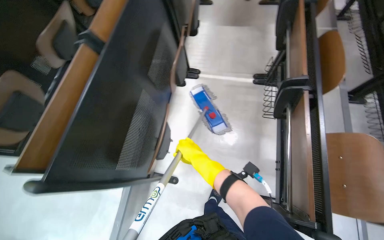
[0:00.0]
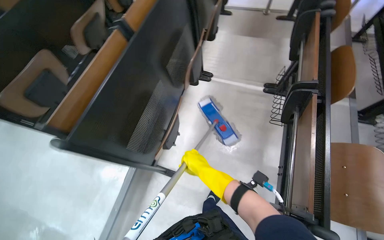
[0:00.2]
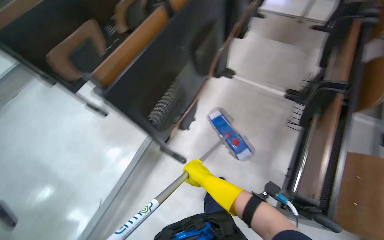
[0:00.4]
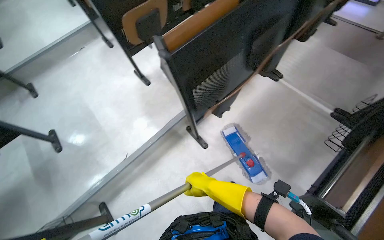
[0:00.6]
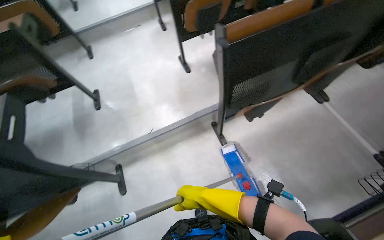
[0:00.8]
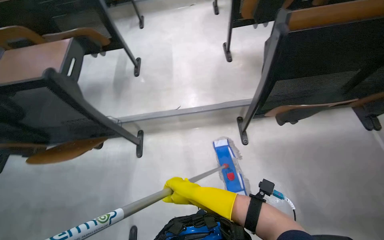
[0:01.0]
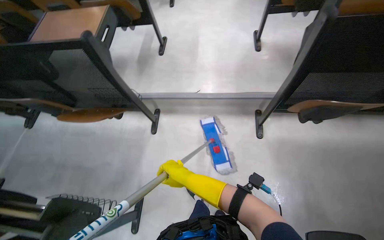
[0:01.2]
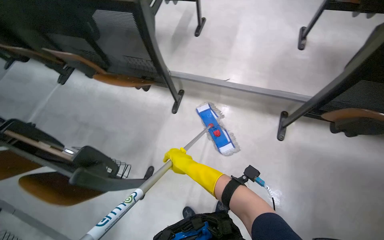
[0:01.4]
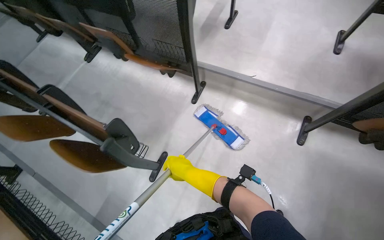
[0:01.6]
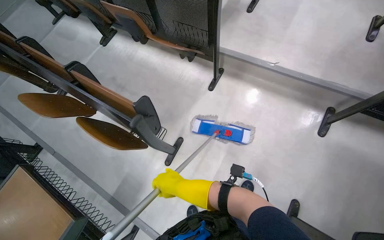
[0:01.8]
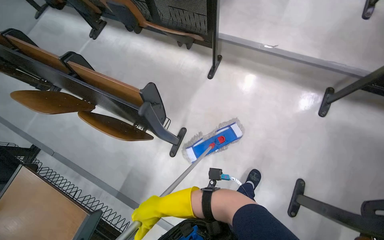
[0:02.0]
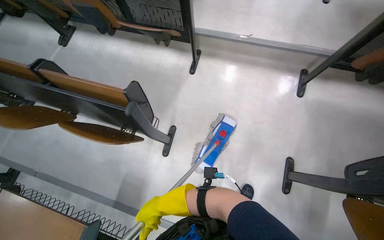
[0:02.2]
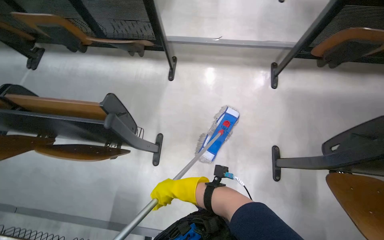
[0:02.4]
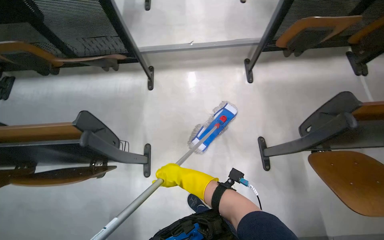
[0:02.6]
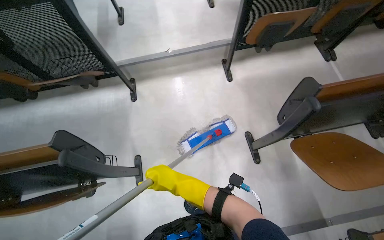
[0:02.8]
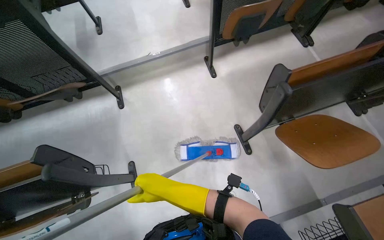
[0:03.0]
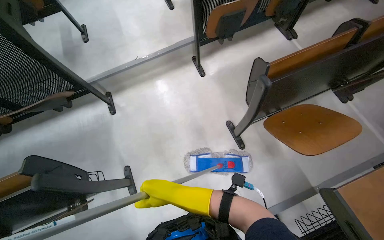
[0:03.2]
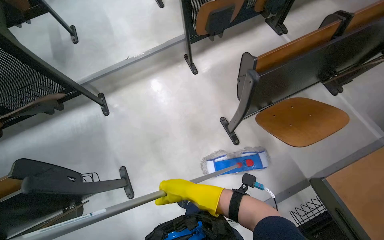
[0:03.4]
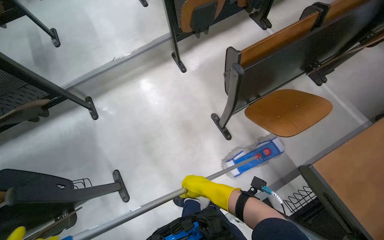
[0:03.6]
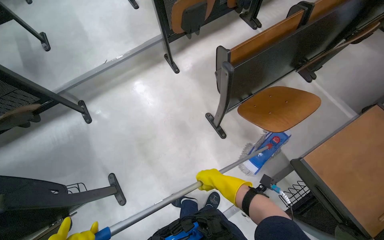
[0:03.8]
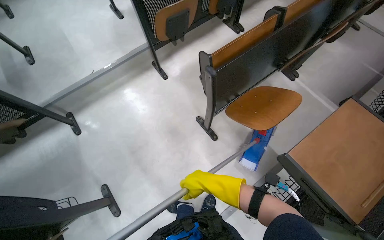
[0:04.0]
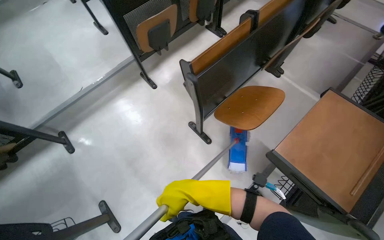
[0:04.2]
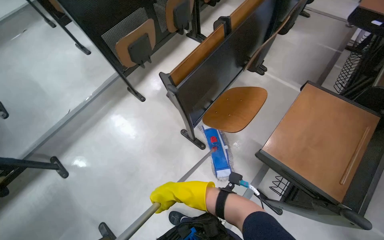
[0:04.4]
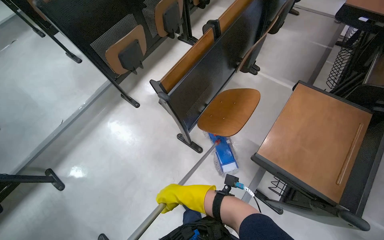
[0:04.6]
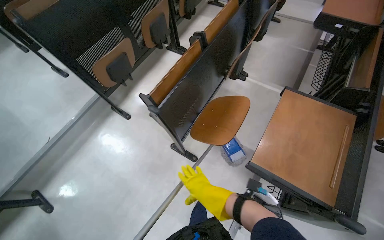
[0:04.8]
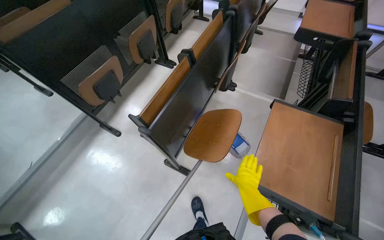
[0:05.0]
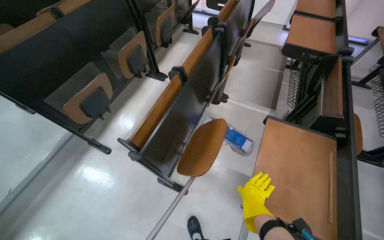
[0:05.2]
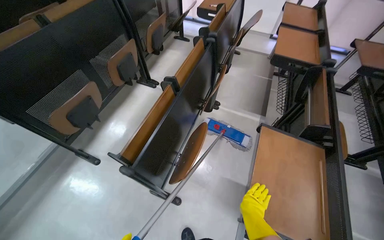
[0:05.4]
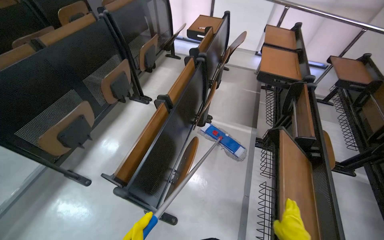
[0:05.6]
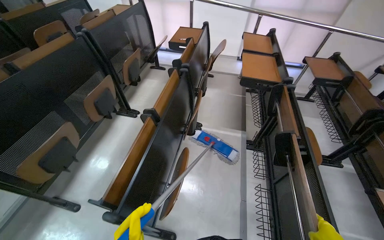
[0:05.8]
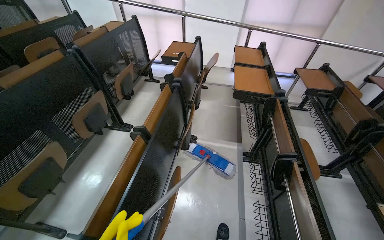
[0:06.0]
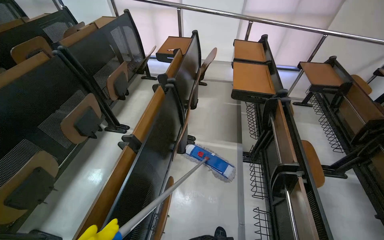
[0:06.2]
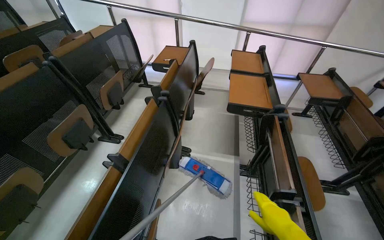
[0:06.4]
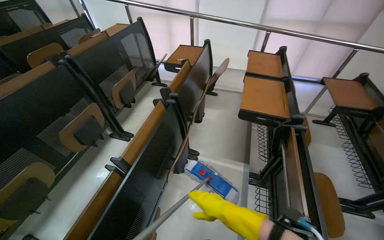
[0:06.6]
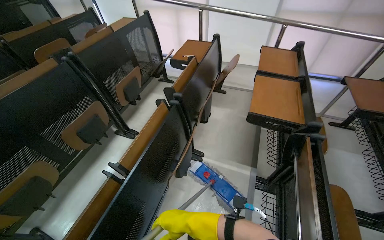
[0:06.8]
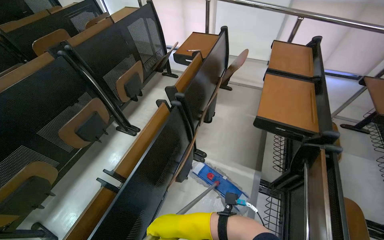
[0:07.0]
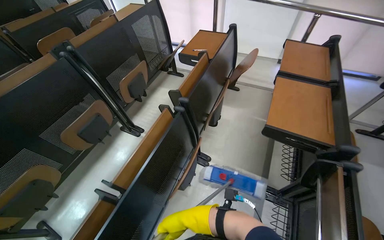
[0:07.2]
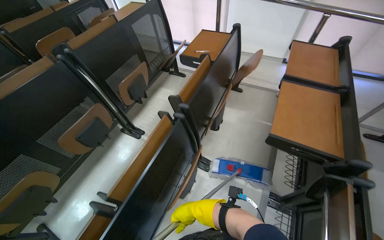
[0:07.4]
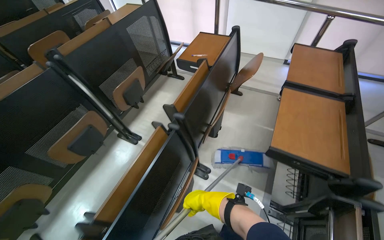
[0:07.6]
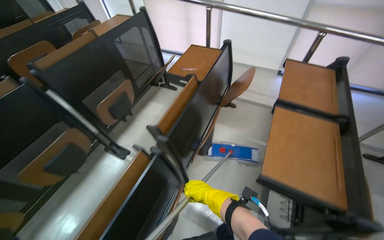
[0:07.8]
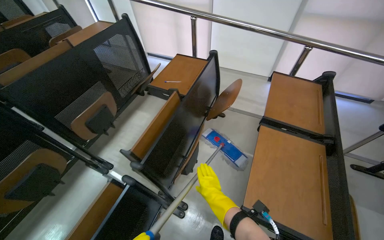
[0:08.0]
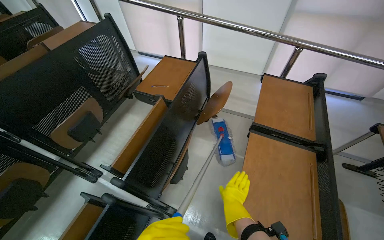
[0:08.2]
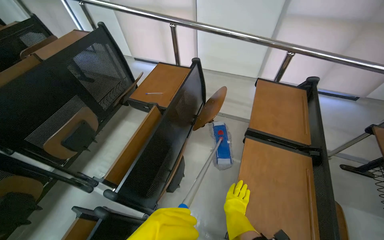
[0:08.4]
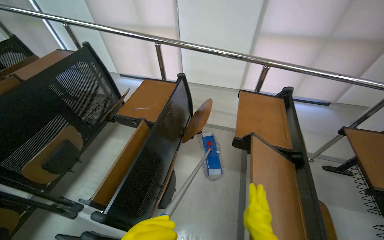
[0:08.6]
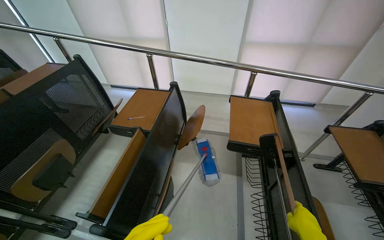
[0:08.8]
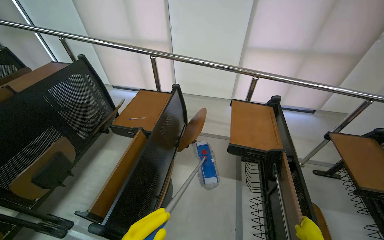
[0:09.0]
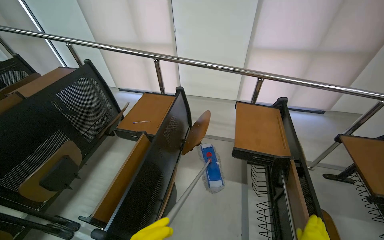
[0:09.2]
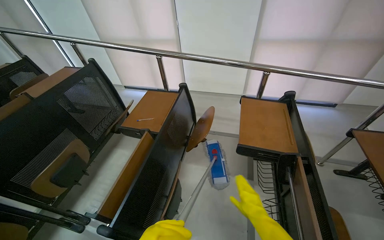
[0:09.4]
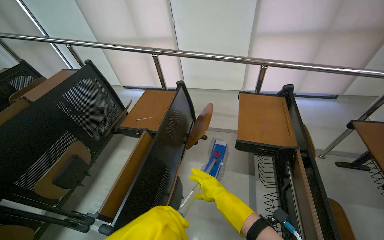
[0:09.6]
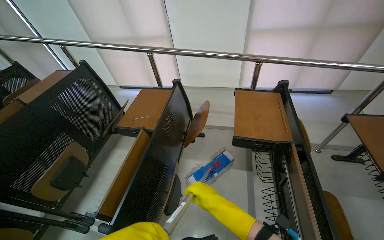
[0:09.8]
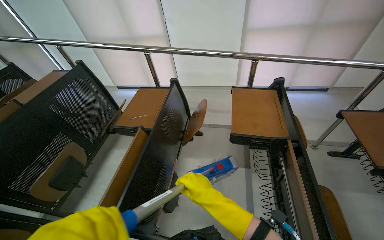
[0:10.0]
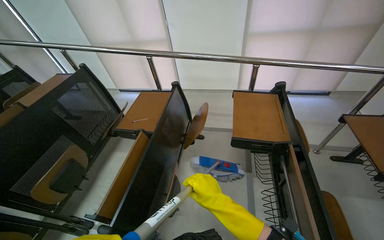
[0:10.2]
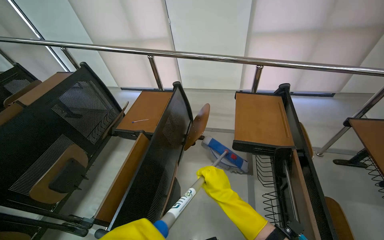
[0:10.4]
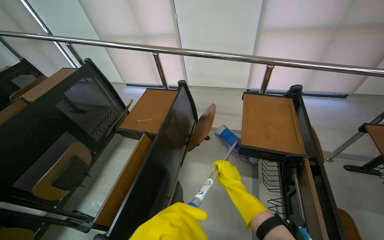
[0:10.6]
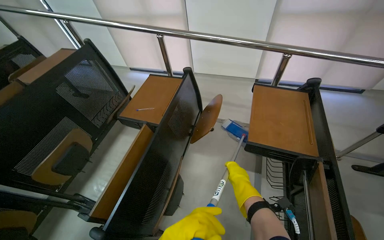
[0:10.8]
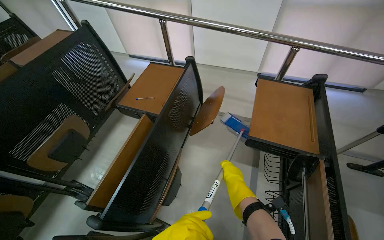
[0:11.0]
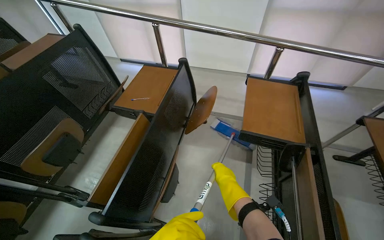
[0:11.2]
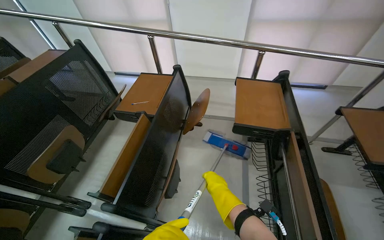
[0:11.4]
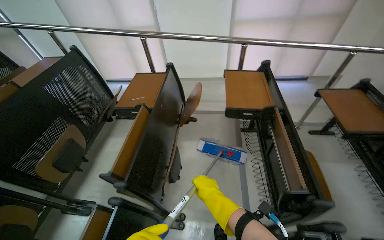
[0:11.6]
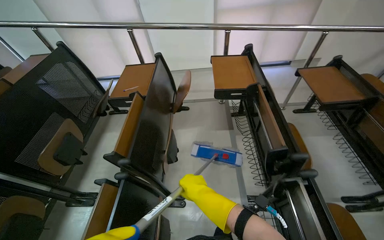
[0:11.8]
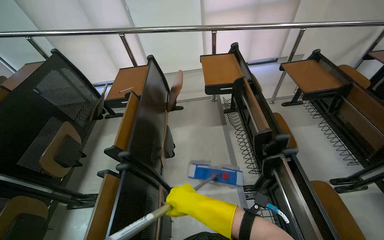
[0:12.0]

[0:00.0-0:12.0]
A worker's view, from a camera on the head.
Job: mopping floor.
The whole recording: Mopping lecture hall floor. The worker mops the floor of the lecture hall, moving the mop through the aisles between seats.
0:00.0 to 0:01.6: The wearer moves roughly 80 cm. The wearer looks some 105 degrees further to the left.
0:01.6 to 0:03.0: The head turns to the right by some 45 degrees.
0:03.0 to 0:04.4: The scene rotates counterclockwise by some 30 degrees.
0:04.4 to 0:06.0: The wearer's head swings about 30 degrees to the right. The view tilts approximately 20 degrees upward.
0:06.0 to 0:07.6: The head travels some 70 cm.
0:10.4 to 0:12.0: The head travels about 40 cm.

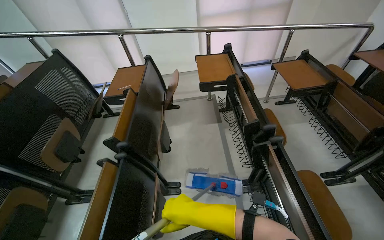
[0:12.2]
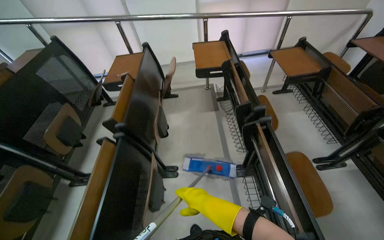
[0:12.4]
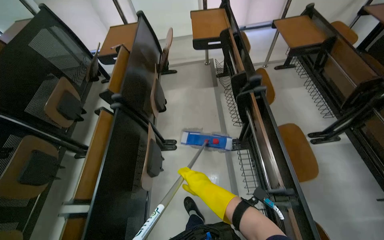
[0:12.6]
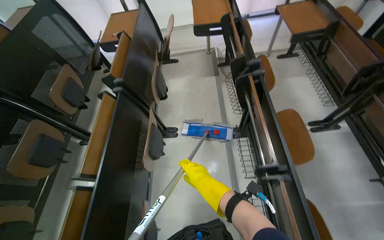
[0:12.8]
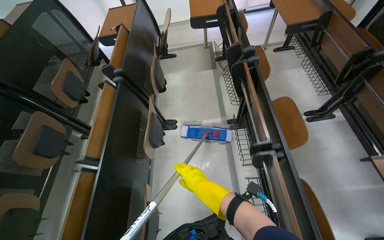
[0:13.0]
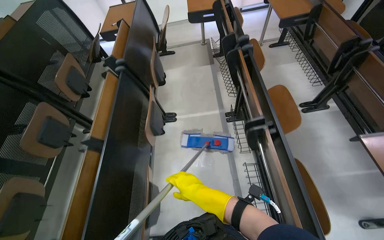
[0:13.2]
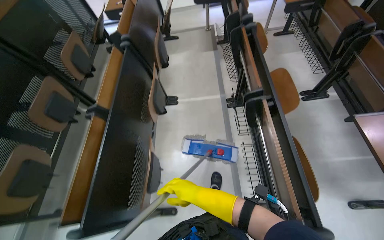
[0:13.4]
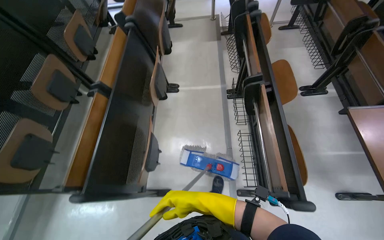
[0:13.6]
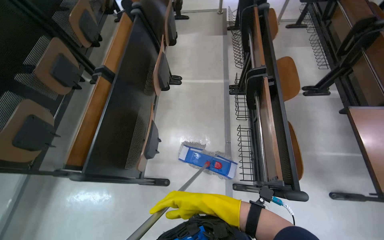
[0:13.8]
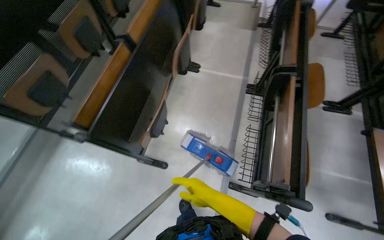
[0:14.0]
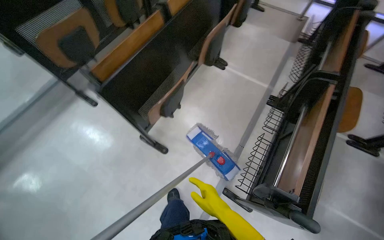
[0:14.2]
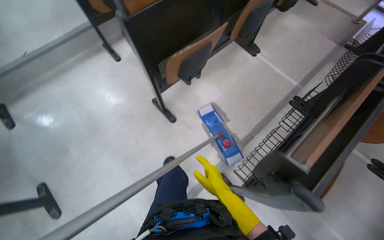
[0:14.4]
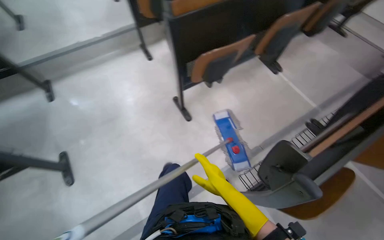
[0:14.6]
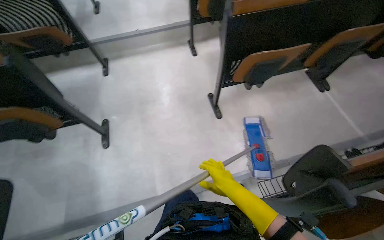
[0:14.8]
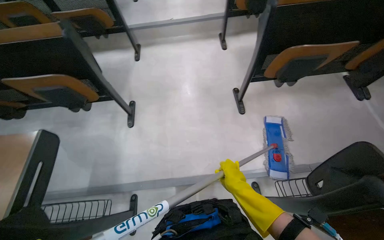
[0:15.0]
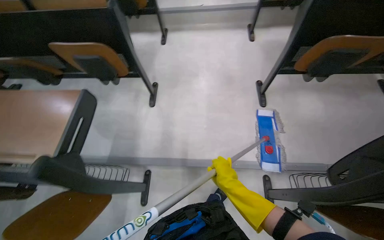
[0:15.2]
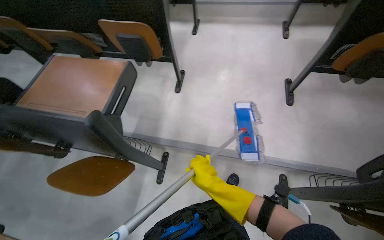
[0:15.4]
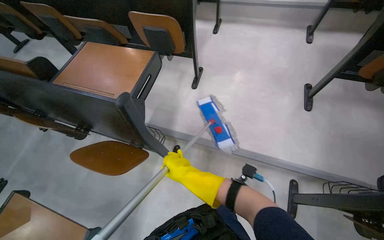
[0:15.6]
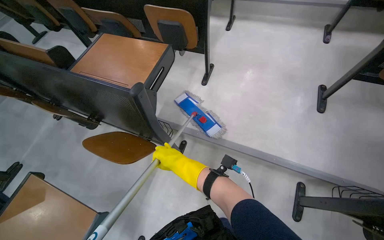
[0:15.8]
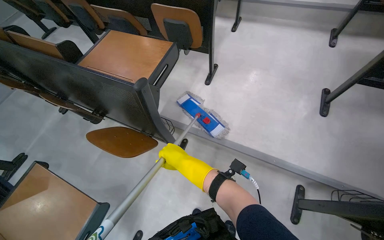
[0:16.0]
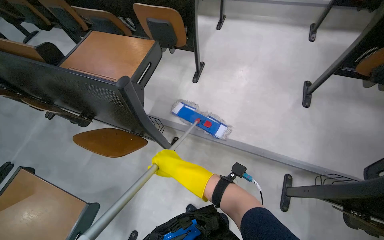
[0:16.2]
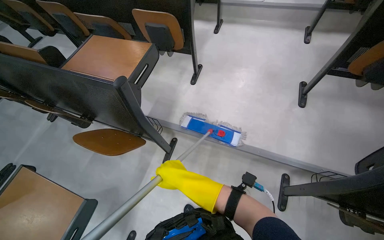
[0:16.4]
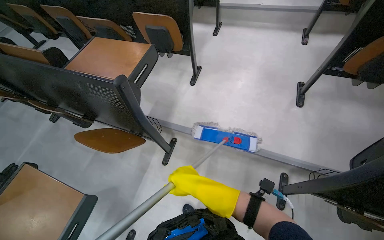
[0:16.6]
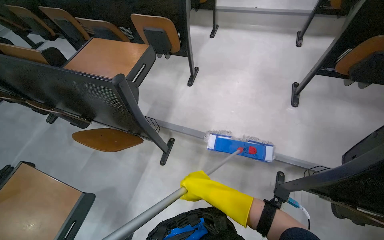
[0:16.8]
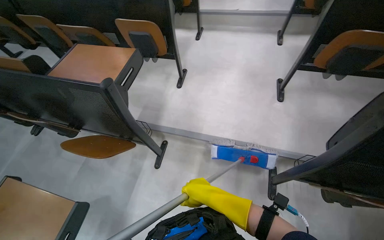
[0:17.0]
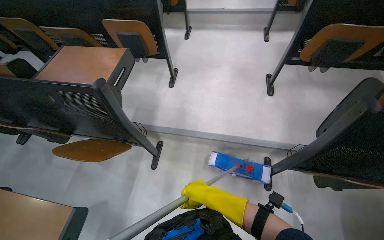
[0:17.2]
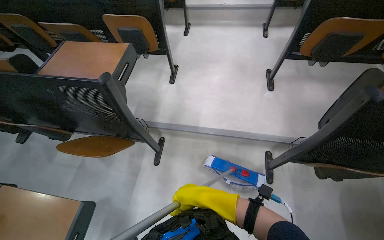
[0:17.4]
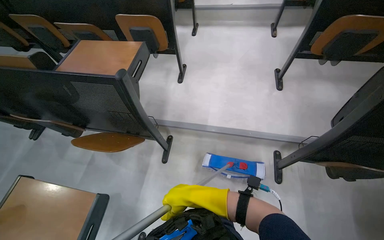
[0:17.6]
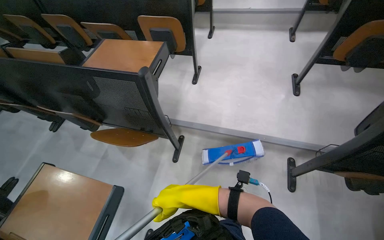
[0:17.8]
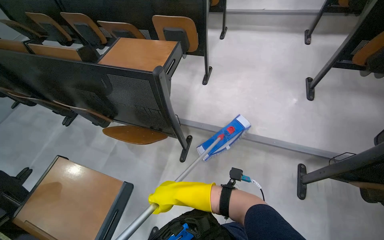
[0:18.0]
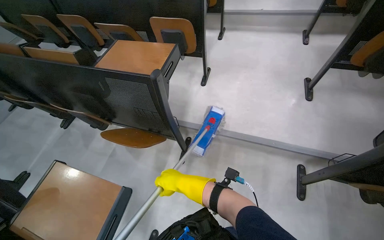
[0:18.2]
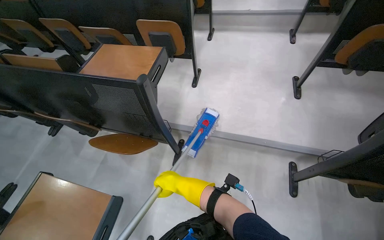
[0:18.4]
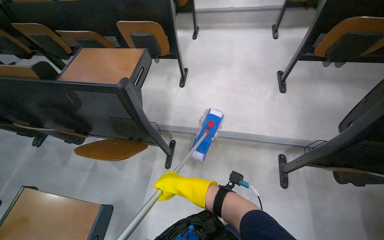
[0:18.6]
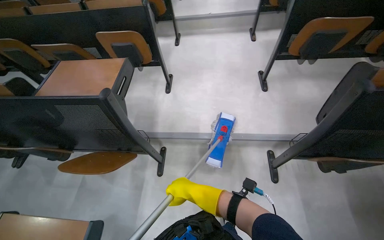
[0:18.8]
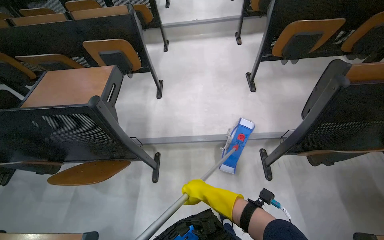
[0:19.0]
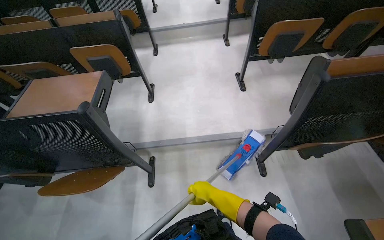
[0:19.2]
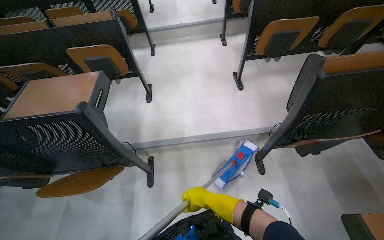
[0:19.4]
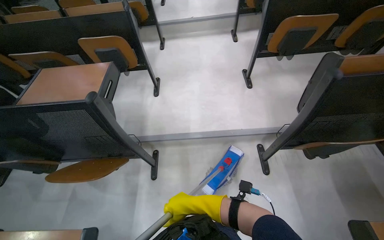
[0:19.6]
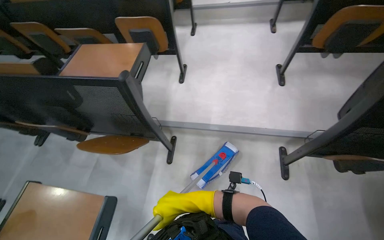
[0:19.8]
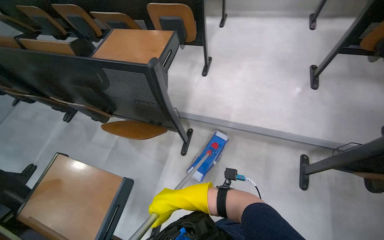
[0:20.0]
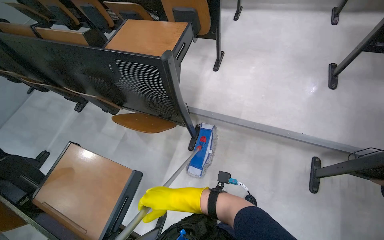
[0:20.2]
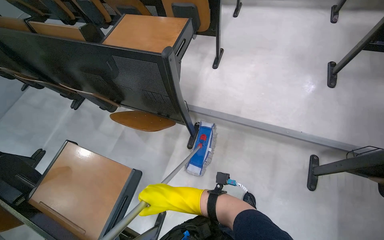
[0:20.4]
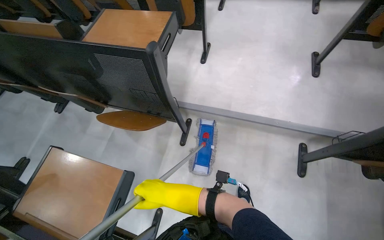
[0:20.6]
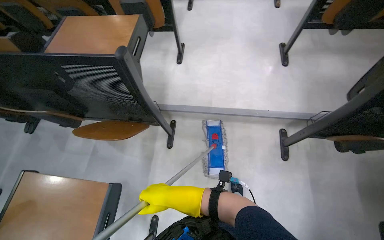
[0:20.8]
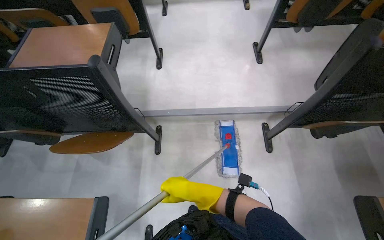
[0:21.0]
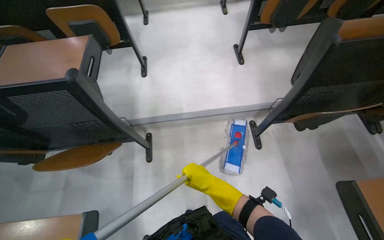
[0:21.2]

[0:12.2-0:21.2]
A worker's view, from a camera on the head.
Job: mopping floor.
The whole recording: Mopping lecture hall floor. The worker mops the floor of the lecture hall, moving the mop through the aisles between seats.
0:12.2 to 0:13.8: The wearer moves roughly 70 cm. The camera pitches downward, by roughly 20 degrees.
0:13.8 to 0:15.2: The head travels roughly 70 cm. The head turns to the left by about 90 degrees.
0:15.2 to 0:16.6: The right hand is displaced to the left by about 25 cm.
0:16.6 to 0:18.2: The right hand moves to the left, some 25 cm.
